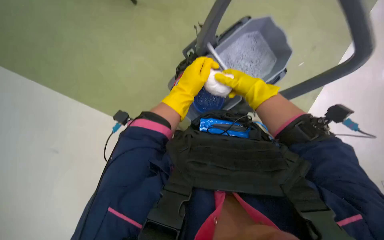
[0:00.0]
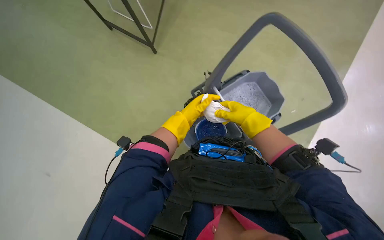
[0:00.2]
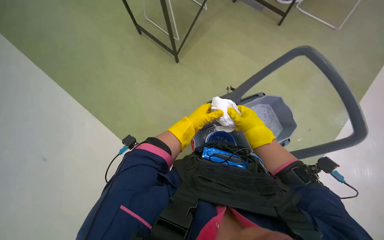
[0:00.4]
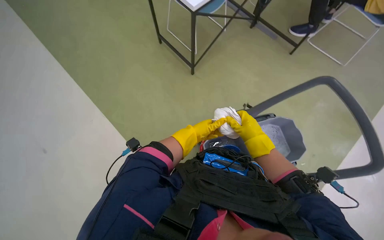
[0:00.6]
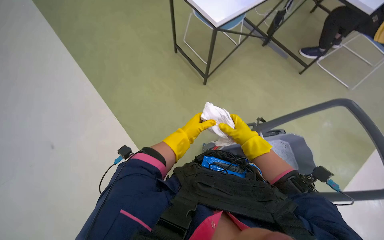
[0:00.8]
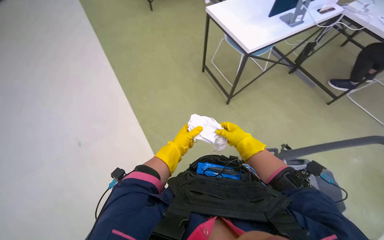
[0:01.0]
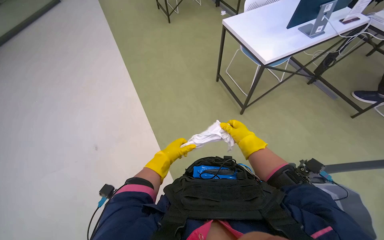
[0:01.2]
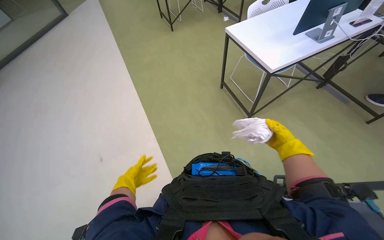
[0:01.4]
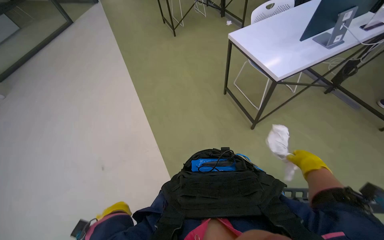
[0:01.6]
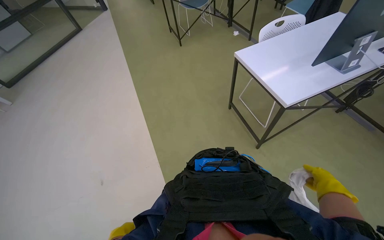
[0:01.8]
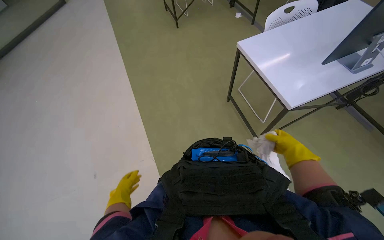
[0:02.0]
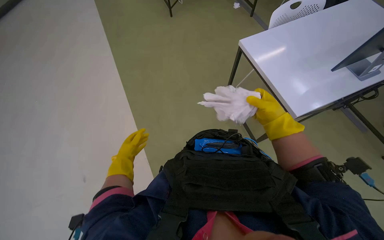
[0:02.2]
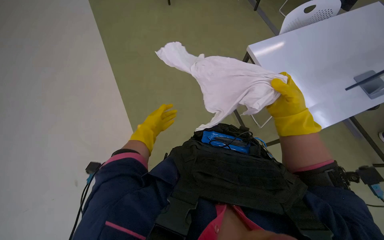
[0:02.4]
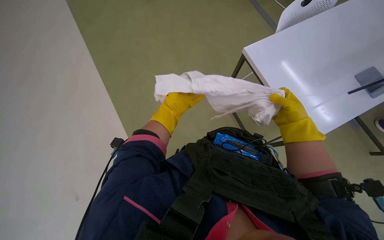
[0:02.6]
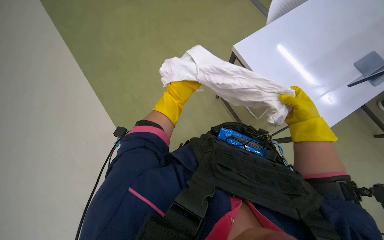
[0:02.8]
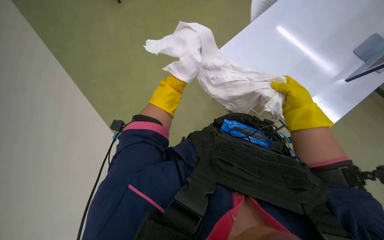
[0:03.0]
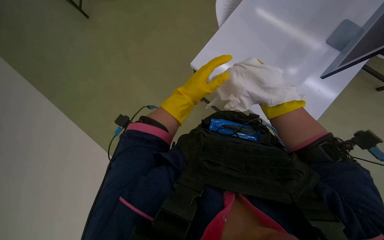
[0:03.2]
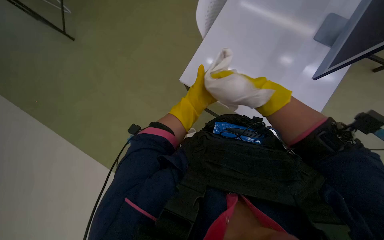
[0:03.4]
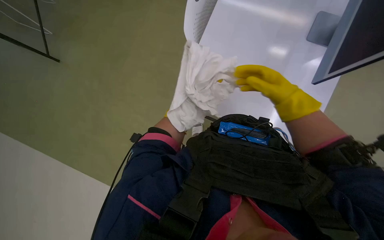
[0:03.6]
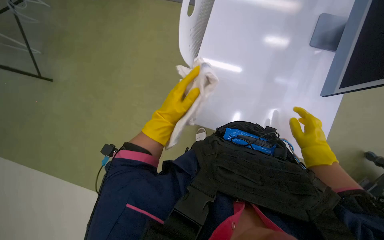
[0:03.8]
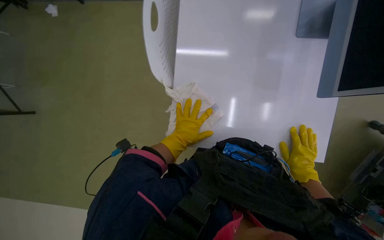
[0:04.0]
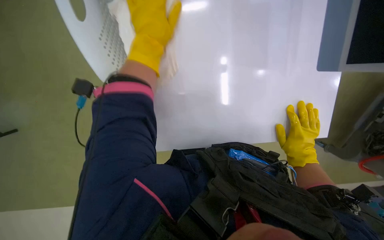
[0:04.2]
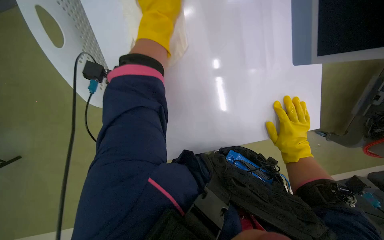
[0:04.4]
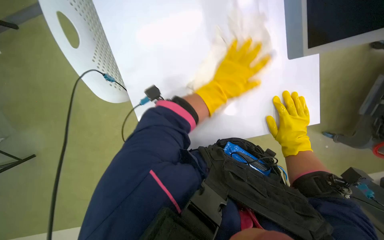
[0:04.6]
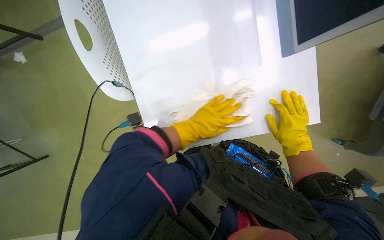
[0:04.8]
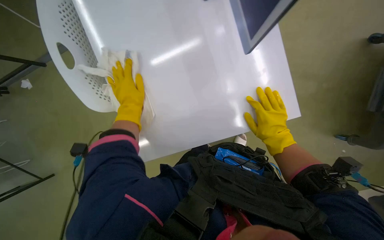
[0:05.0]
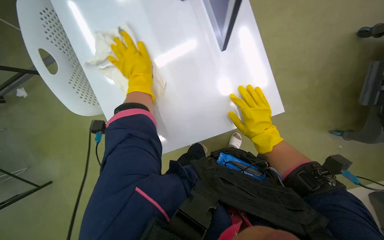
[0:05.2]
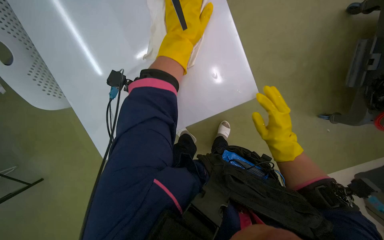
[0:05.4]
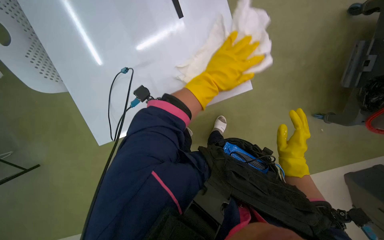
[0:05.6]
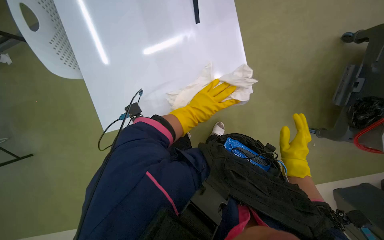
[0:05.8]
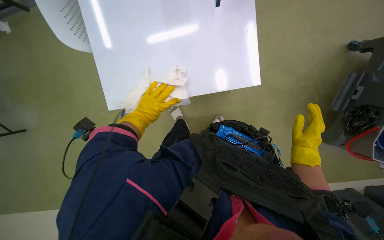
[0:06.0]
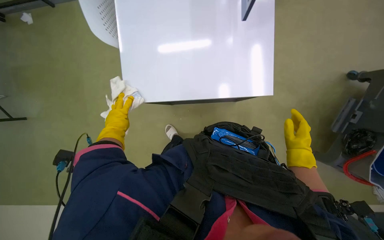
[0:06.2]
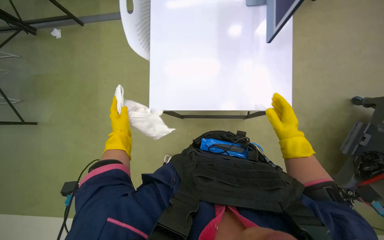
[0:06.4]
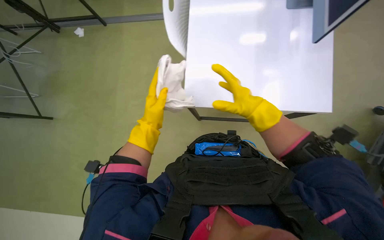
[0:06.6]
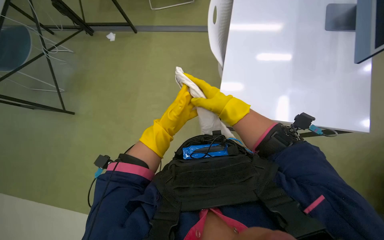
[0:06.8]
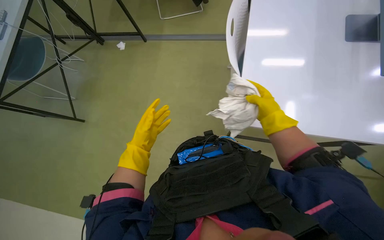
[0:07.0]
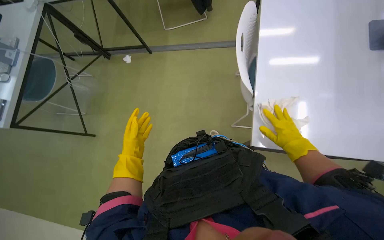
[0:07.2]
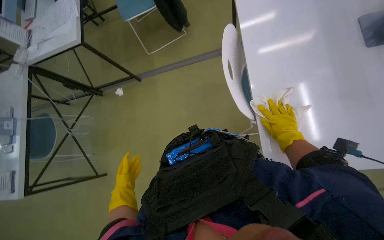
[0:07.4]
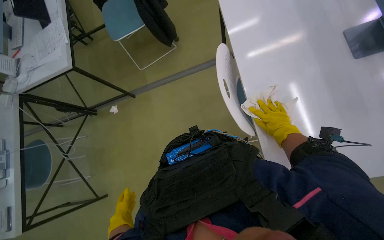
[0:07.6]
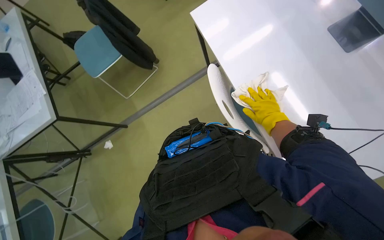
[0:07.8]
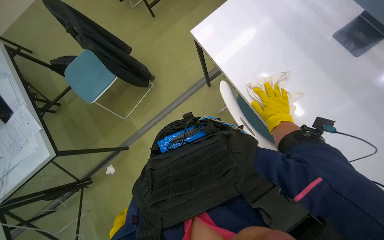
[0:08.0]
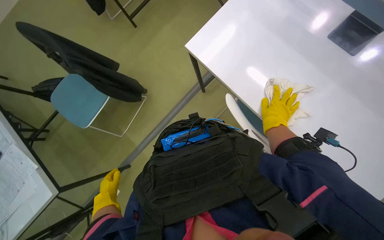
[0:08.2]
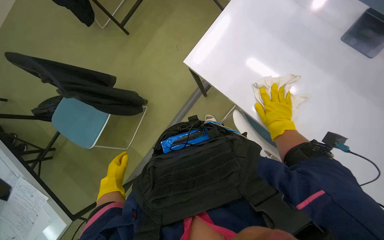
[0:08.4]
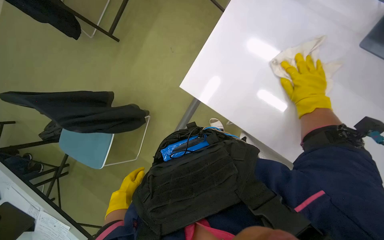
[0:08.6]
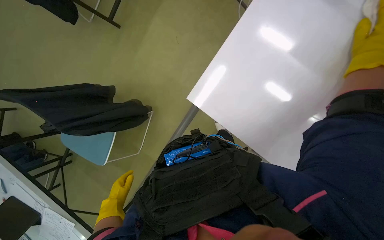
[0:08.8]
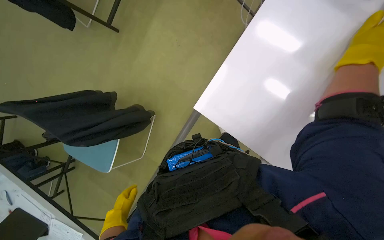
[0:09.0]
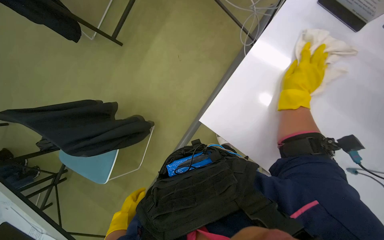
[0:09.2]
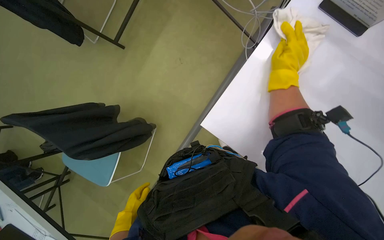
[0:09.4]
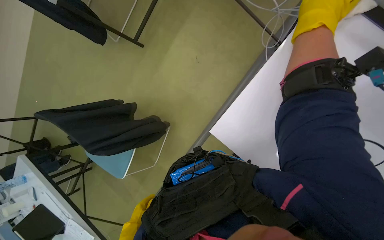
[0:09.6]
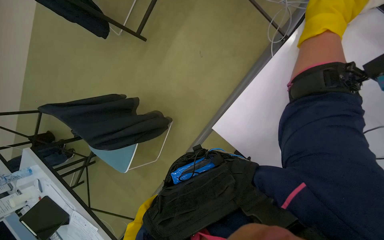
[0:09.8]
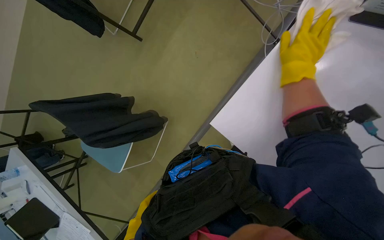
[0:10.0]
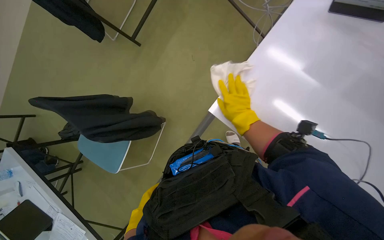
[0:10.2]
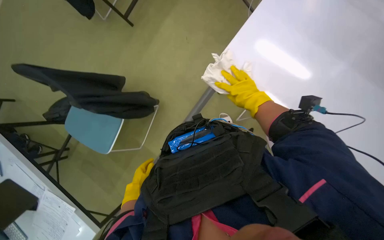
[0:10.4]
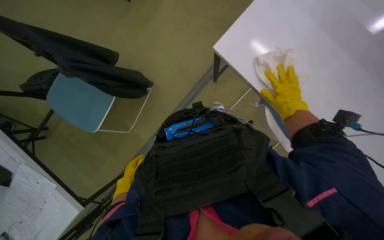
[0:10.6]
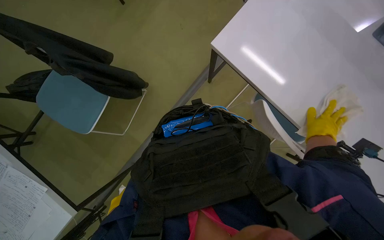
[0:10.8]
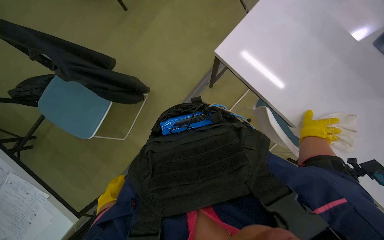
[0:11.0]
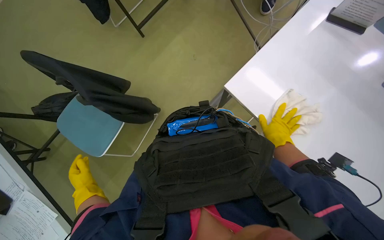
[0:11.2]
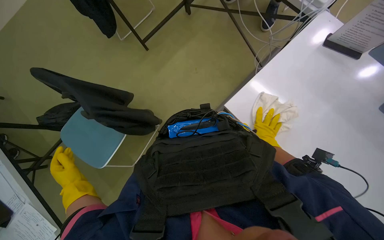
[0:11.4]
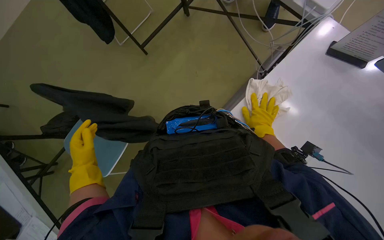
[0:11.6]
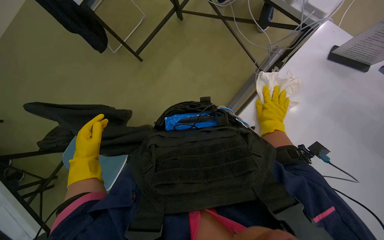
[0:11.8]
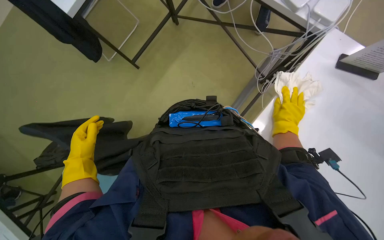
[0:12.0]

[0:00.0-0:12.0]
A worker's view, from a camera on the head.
Job: wiping surfaces.
The whole recording: Wiping office desks. The worker wipes down multiple office desks with a cloth.
0:00.0 to 0:01.6: The head rotates about 30 degrees to the left. The view tips upward by approximately 35 degrees.
0:01.6 to 0:03.0: The wearer looks roughly 20 degrees further downward. The left hand shifts about 35 cm up the picture. The right hand travels up the picture and farther from the camera by roughly 25 cm.
0:03.0 to 0:04.4: The left hand travels nearer to the camera, down the picture and to the right by approximately 15 cm; the right hand heads down the picture, covering roughly 20 cm.
0:04.4 to 0:06.0: The left hand goes about 15 cm to the left, and travels up the picture and back again, about 25 cm each way.
0:06.0 to 0:07.6: The wearer looks some 15 degrees further upward.
0:10.4 to 0:12.0: The left hand heads to the left, covering approximately 15 cm, while the right hand moves down the picture, approximately 15 cm, and travels to the right and back again, about 15 cm each way.

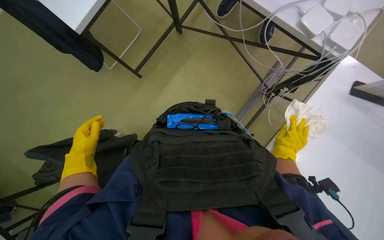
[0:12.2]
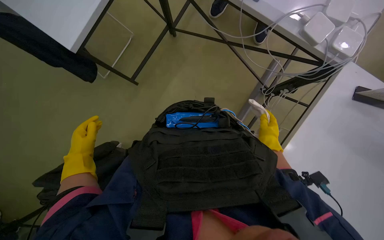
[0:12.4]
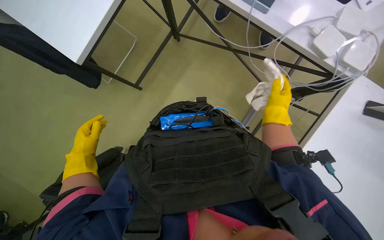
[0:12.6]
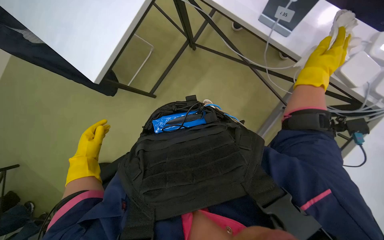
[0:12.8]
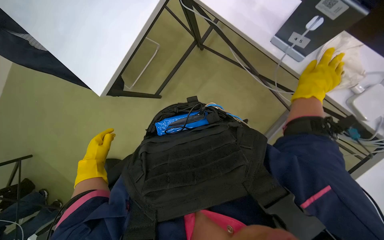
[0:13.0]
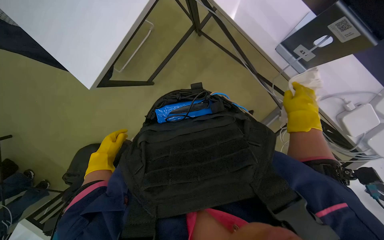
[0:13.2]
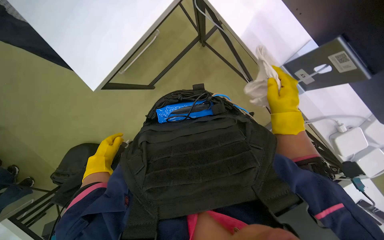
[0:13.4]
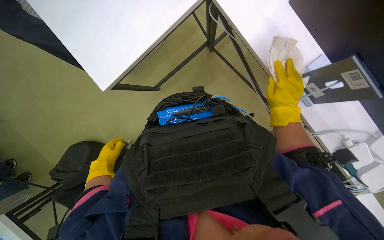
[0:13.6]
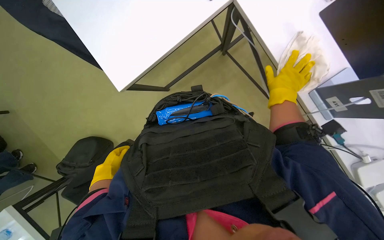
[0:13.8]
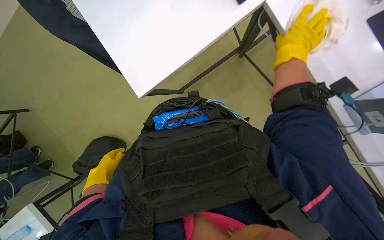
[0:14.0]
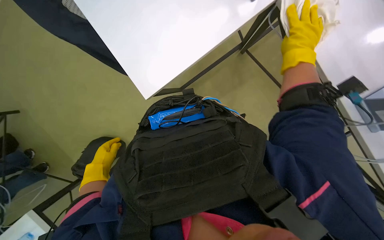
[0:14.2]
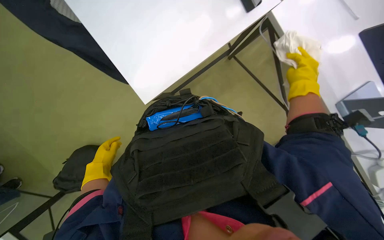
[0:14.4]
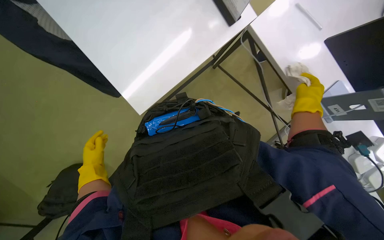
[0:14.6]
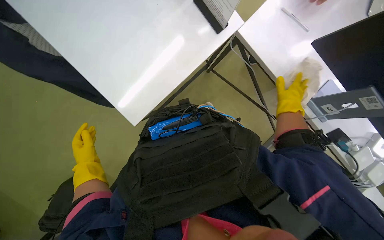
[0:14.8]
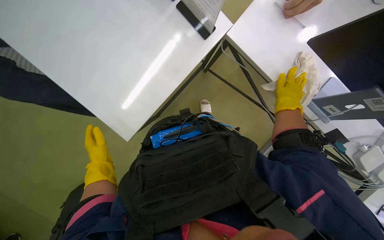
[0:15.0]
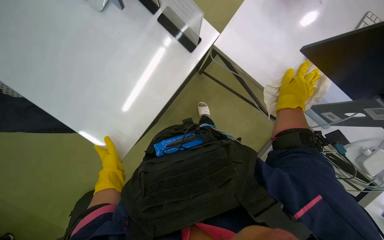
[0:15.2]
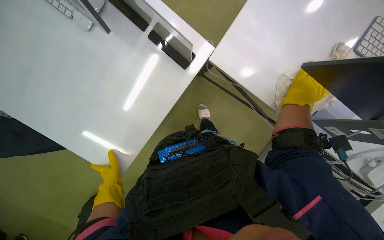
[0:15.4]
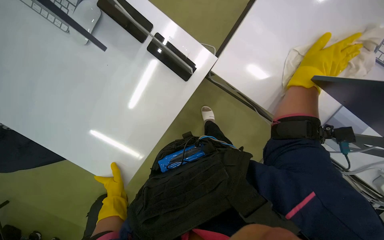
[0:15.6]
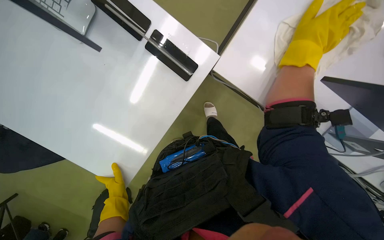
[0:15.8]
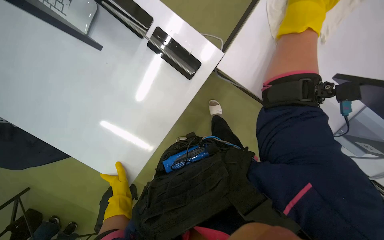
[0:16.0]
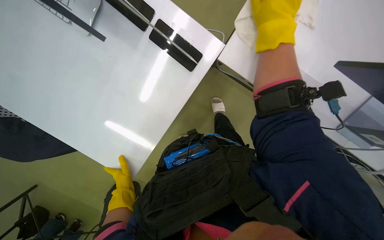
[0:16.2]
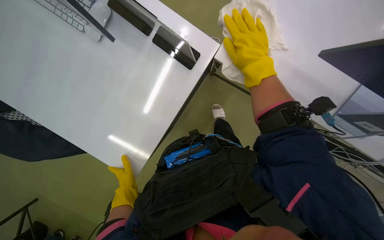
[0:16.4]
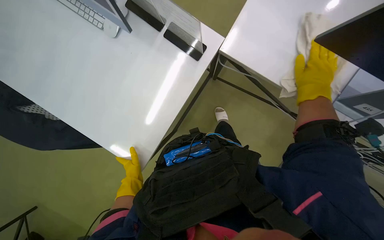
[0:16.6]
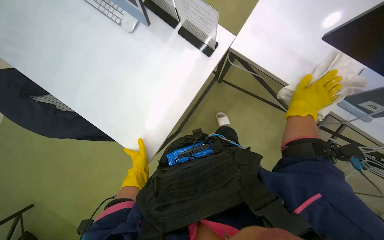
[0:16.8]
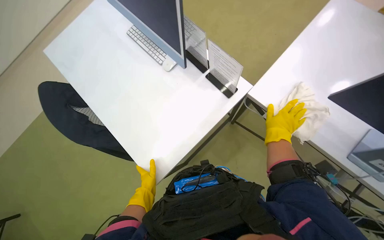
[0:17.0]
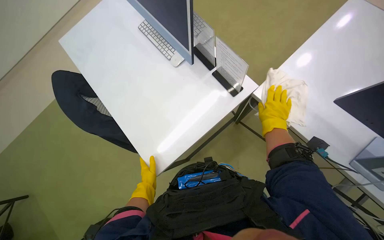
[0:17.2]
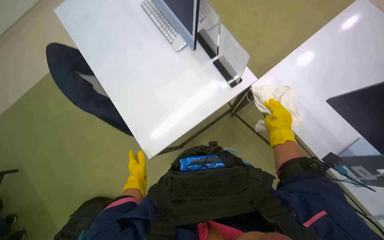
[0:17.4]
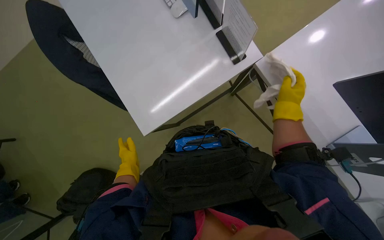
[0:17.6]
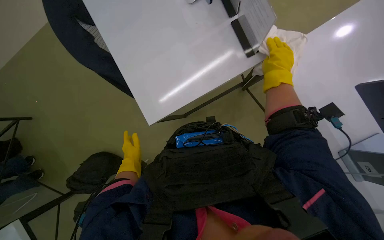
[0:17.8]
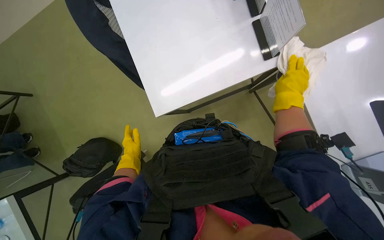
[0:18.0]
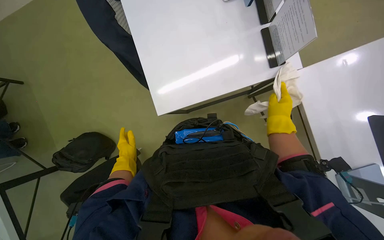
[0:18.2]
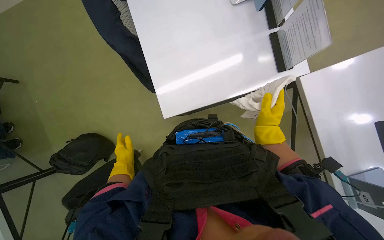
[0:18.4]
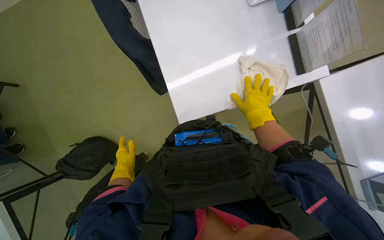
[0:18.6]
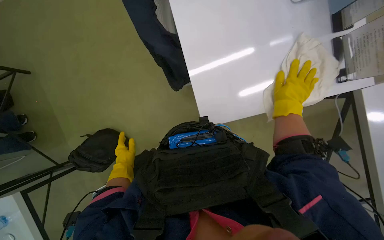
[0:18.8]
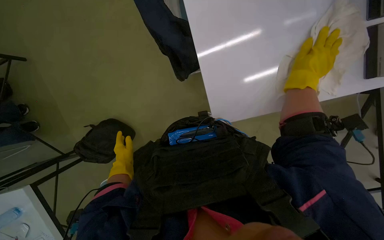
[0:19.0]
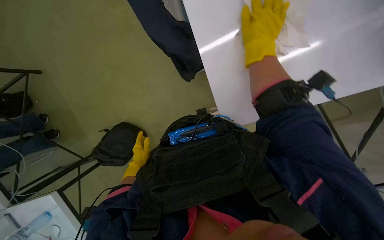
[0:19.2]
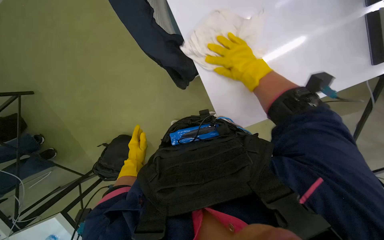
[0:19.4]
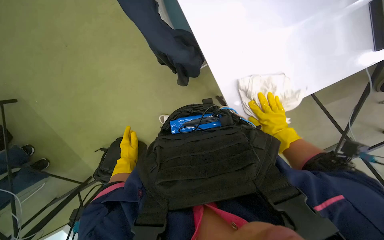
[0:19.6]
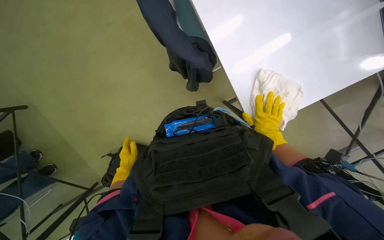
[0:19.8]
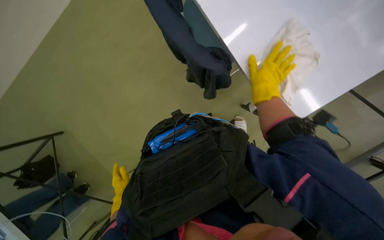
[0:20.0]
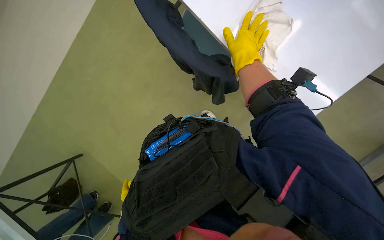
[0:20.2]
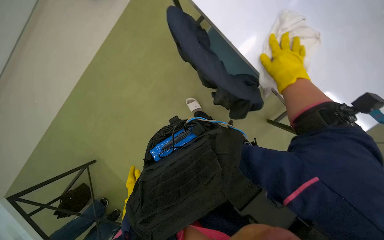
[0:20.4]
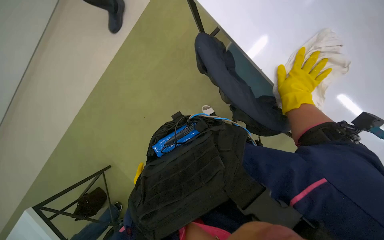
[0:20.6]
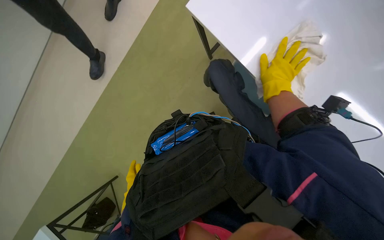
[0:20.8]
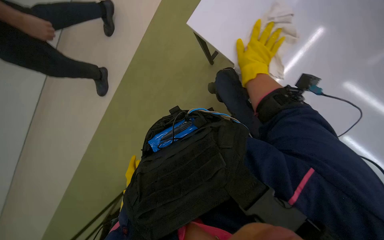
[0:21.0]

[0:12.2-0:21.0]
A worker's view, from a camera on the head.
Job: wiping surfaces.
The whole recording: Wiping office desks. The worker wipes down multiple office desks with a cloth.
0:12.2 to 0:13.6: The right hand is displaced up the picture by about 35 cm; the left hand shifts approximately 15 cm farther from the camera.
0:13.6 to 0:15.2: The right hand reaches roughly 20 cm up the picture, then returns.
0:18.0 to 0:19.6: The right hand moves up and down the picture over some 20 cm, changing direction 2 times.
0:19.6 to 0:21.0: The right hand heads to the left and up the picture, covering some 20 cm.
